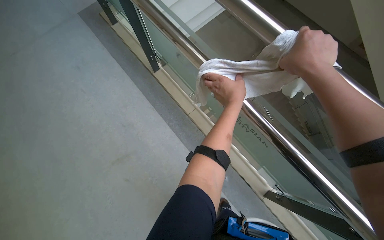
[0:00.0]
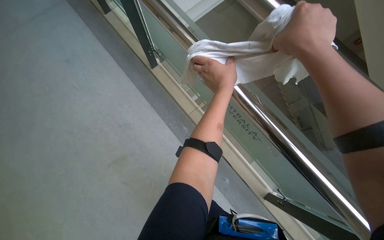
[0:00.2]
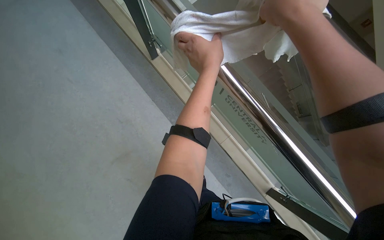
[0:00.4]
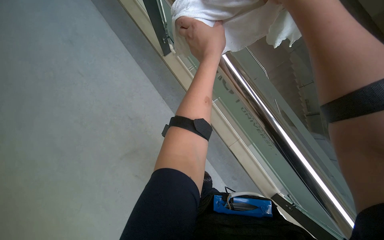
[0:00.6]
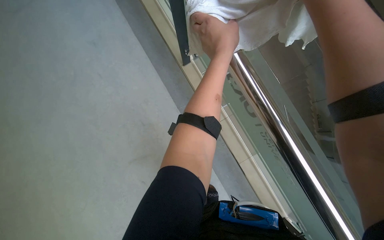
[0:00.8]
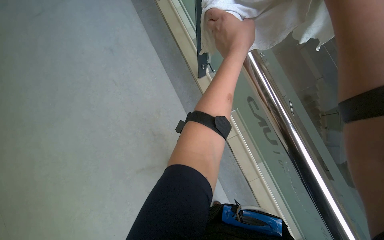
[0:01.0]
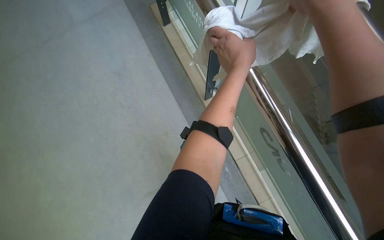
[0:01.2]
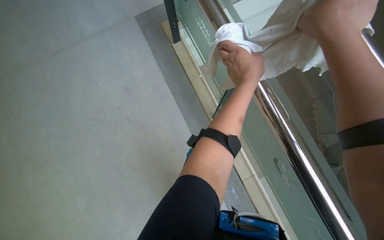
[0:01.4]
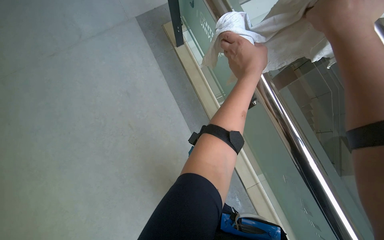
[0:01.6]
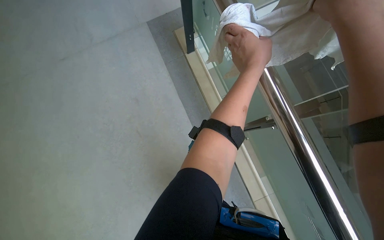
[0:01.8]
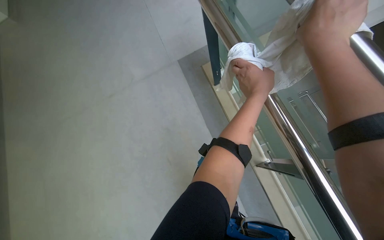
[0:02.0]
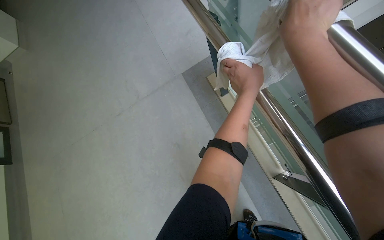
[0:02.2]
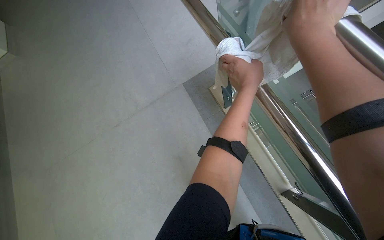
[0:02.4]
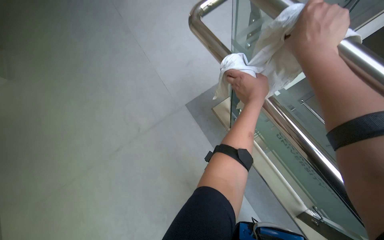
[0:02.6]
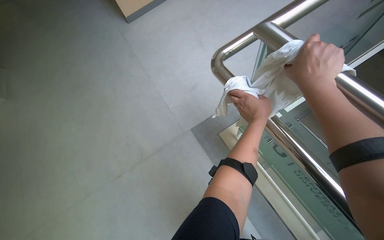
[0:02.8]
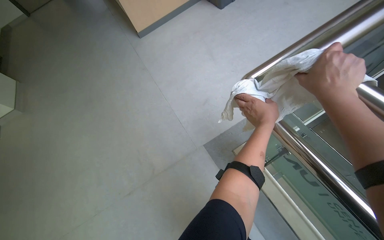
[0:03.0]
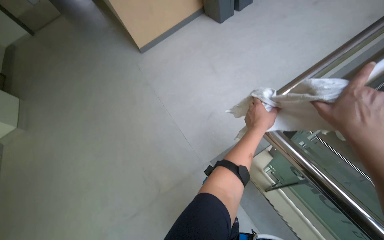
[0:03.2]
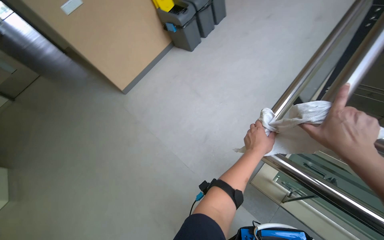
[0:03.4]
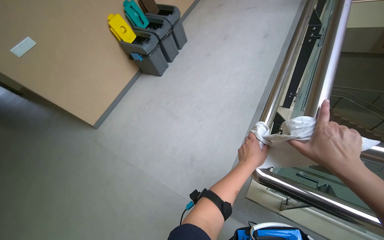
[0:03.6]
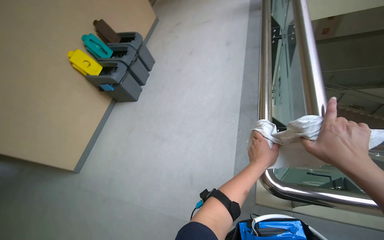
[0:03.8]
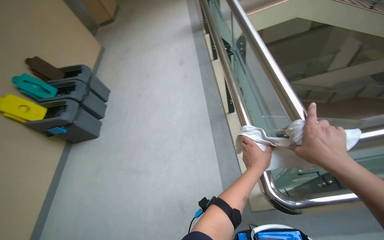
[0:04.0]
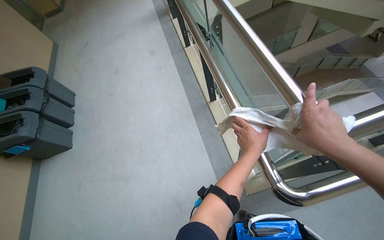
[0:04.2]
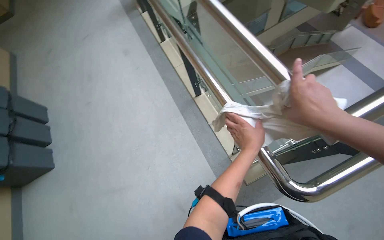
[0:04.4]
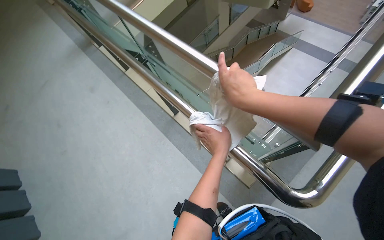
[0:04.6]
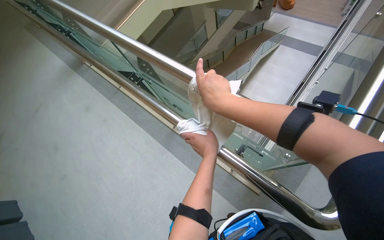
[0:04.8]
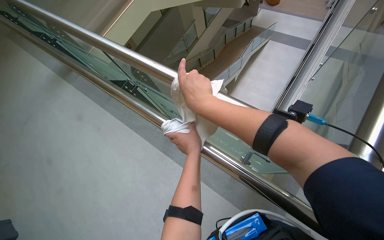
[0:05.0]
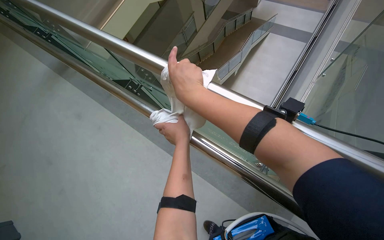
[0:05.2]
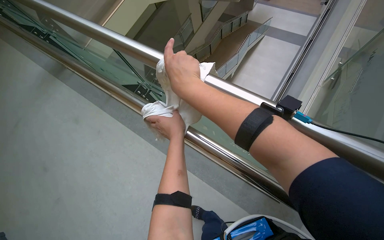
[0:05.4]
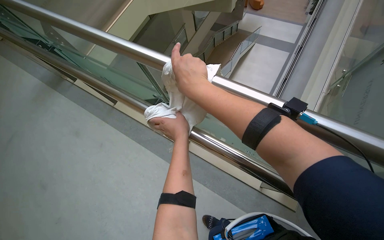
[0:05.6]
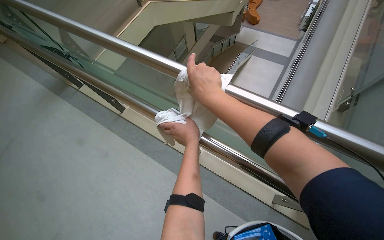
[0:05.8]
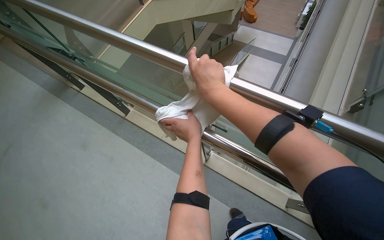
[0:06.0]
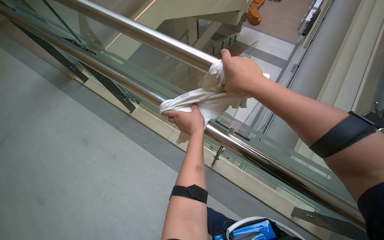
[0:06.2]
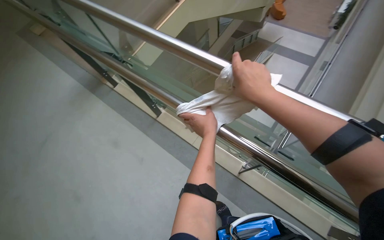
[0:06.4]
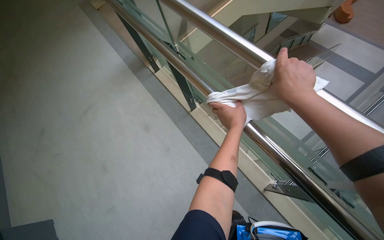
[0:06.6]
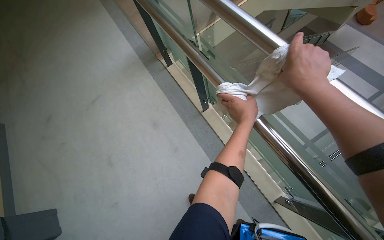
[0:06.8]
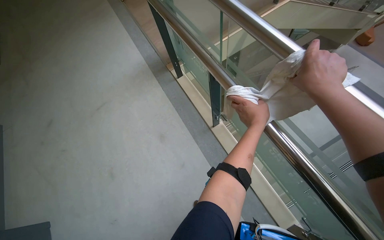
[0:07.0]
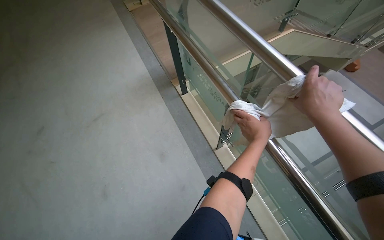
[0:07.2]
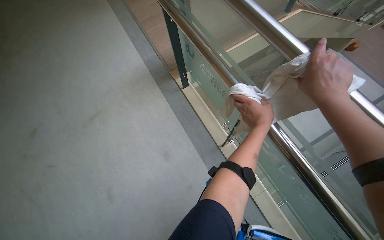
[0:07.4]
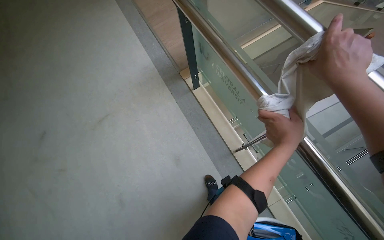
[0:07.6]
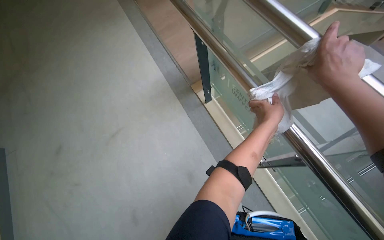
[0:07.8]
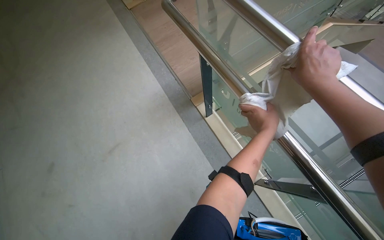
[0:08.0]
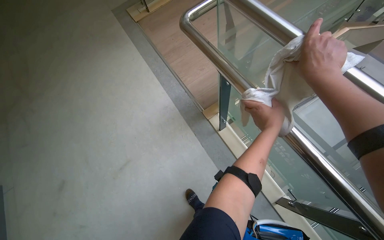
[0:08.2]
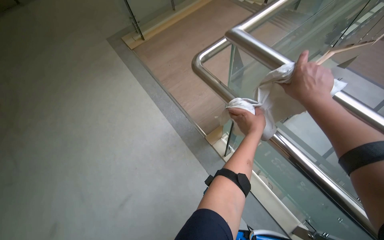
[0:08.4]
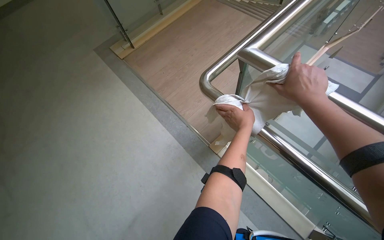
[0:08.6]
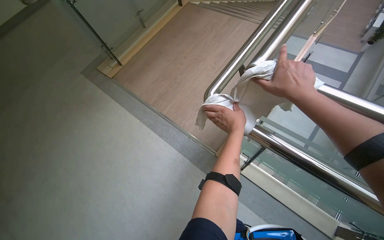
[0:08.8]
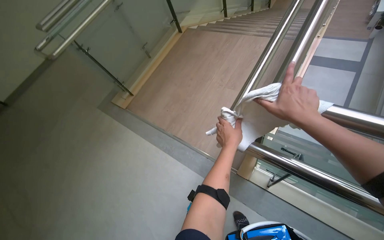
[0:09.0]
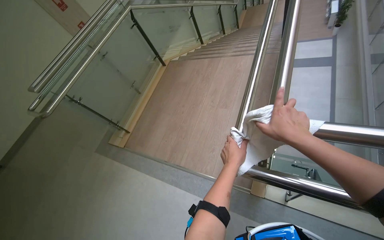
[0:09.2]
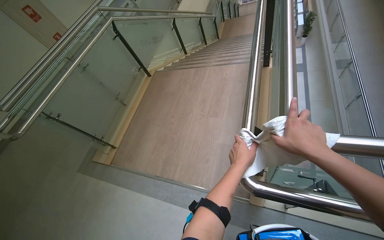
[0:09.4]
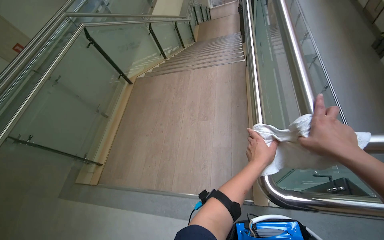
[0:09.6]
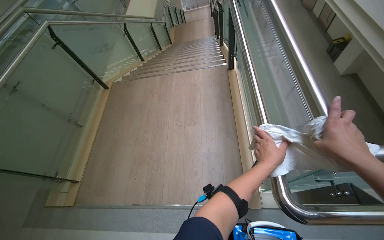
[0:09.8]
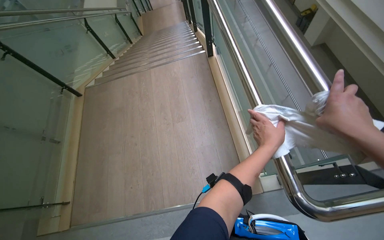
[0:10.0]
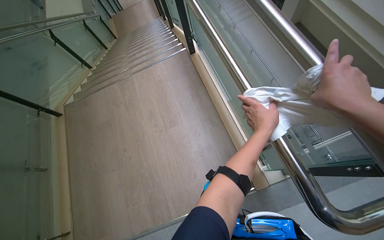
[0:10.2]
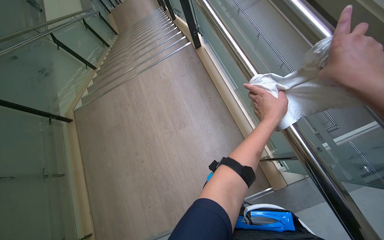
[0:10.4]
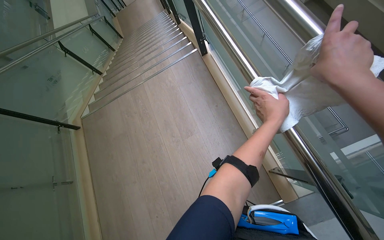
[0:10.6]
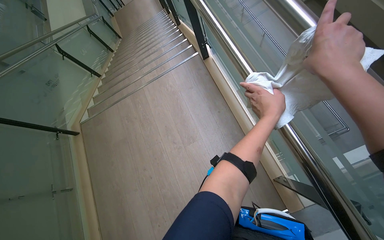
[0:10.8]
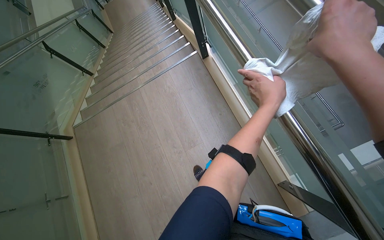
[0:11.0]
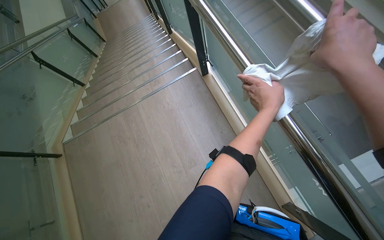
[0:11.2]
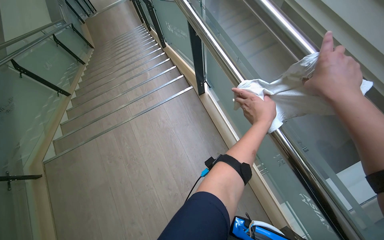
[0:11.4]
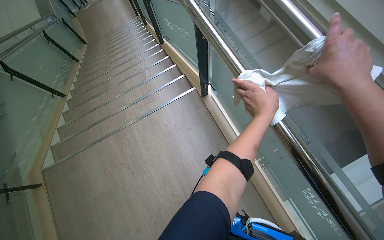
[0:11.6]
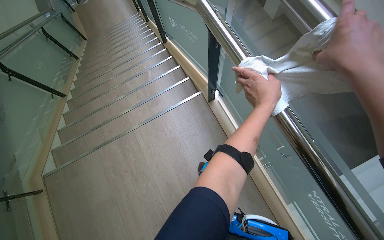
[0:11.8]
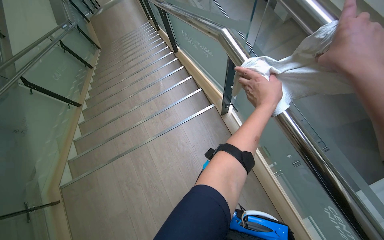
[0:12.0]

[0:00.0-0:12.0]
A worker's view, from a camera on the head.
Job: wiping surfaces.
The whole recording: Wiping metal handrail. The worker wipes the metal handrail with a white cloth while descending the stairs.
0.0 to 1.6 s: The hands stay close to where they were, moving slightly.
1.6 to 3.0 s: The camera is aimed some 25 degrees further to the left. The camera pitches upward, by about 35 degrees.
3.0 to 4.4 s: The camera is carried roughly 50 cm. The head rotates some 85 degrees to the right. The wearer looks approximately 20 degrees further upward.
6.0 to 7.6 s: The wearer's head swings about 35 degrees to the left.
7.6 to 9.0 s: The wearer moves some 50 cm. The camera pitches upward, by approximately 25 degrees. The scene rotates counterclockwise by roughly 30 degrees.
9.0 to 10.4 s: The head travels about 60 cm. The wearer's head swings about 55 degrees to the right.
10.4 to 12.0 s: The head travels approximately 1 m.

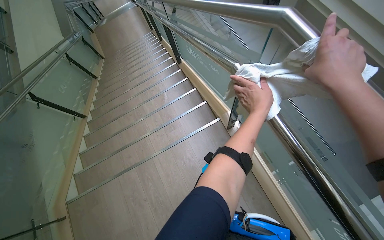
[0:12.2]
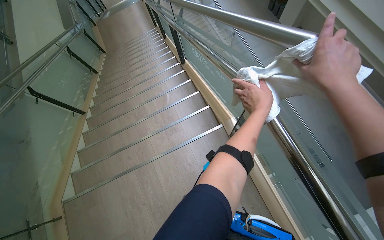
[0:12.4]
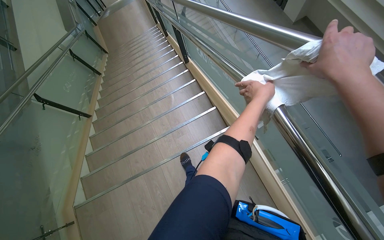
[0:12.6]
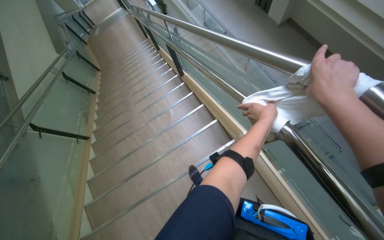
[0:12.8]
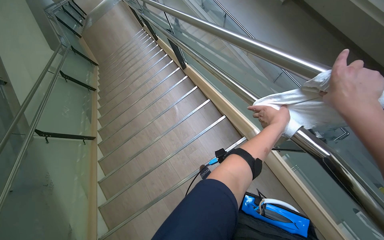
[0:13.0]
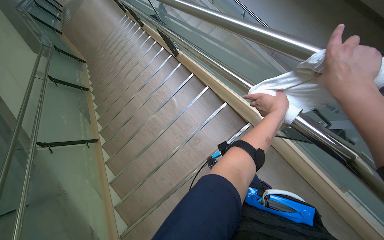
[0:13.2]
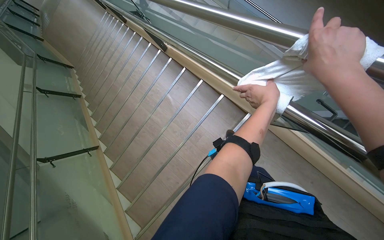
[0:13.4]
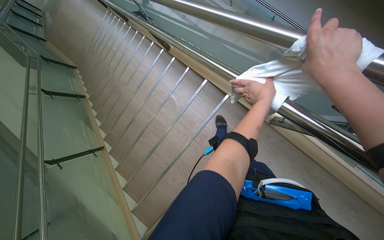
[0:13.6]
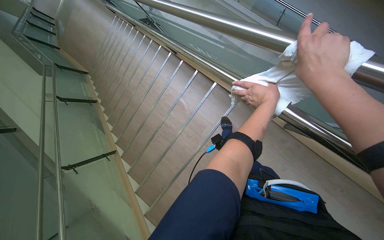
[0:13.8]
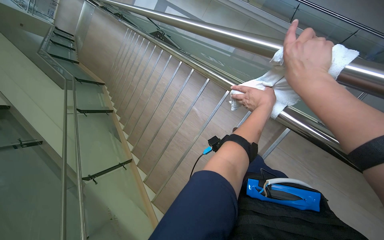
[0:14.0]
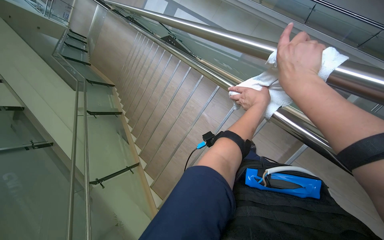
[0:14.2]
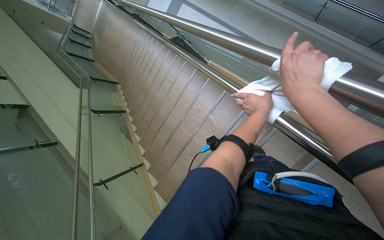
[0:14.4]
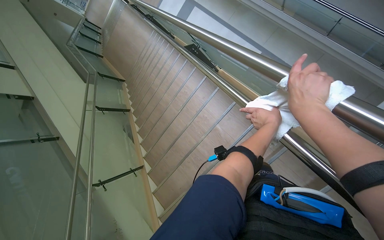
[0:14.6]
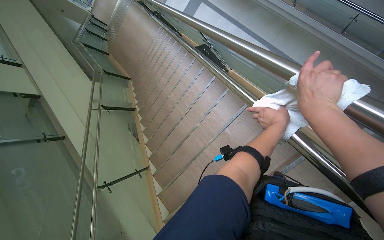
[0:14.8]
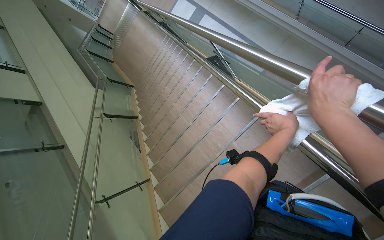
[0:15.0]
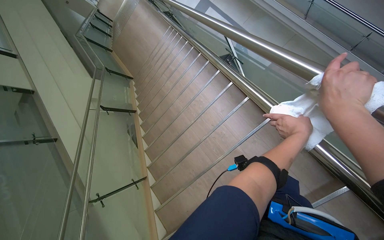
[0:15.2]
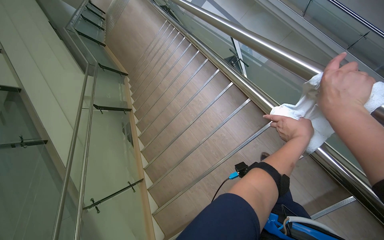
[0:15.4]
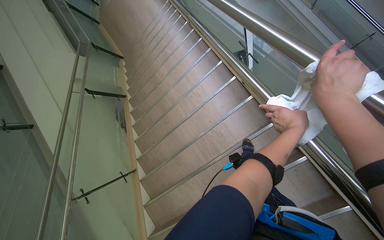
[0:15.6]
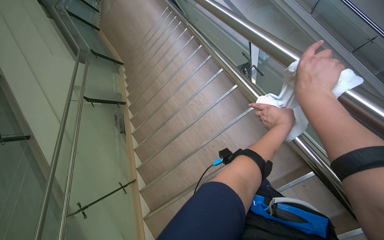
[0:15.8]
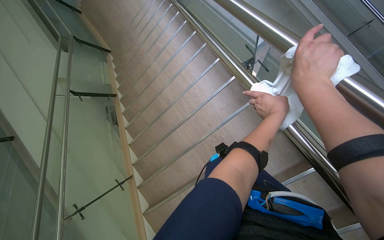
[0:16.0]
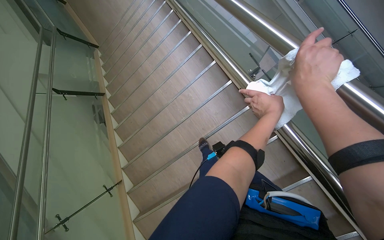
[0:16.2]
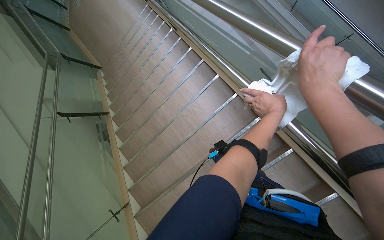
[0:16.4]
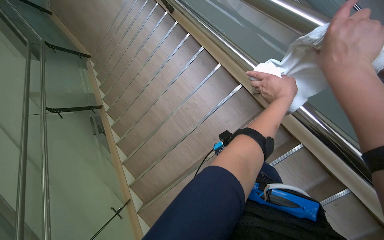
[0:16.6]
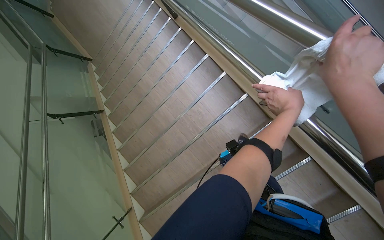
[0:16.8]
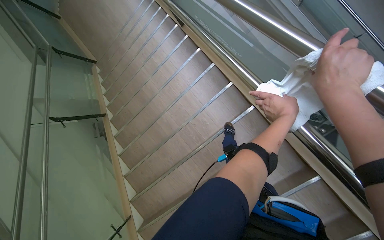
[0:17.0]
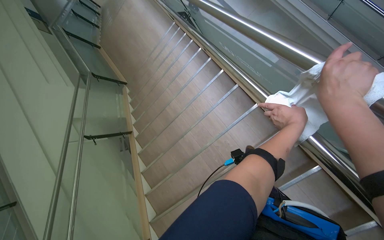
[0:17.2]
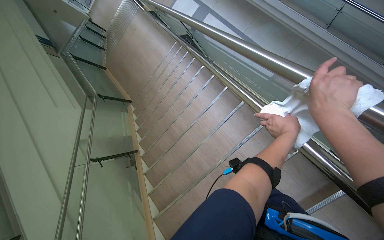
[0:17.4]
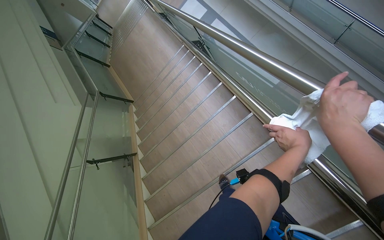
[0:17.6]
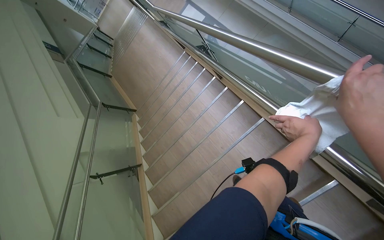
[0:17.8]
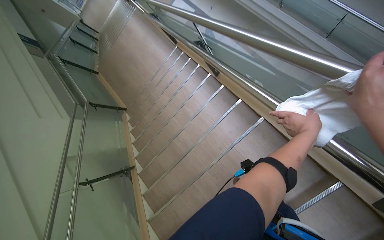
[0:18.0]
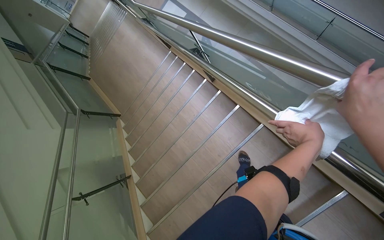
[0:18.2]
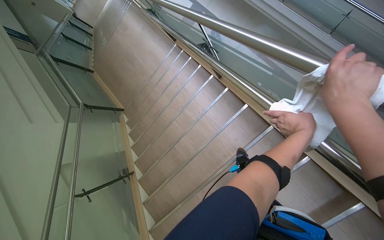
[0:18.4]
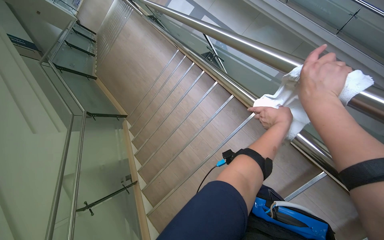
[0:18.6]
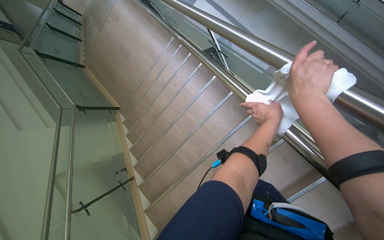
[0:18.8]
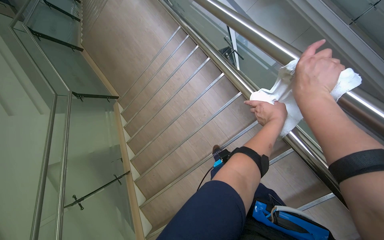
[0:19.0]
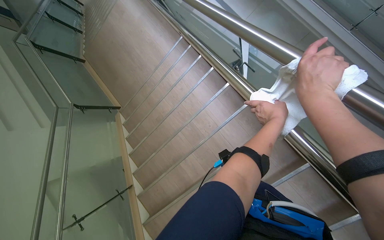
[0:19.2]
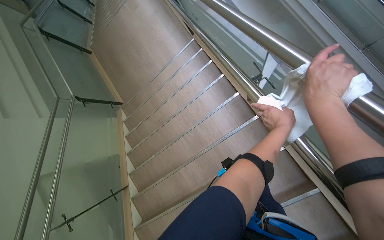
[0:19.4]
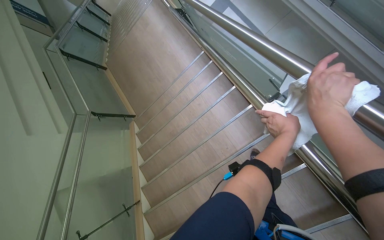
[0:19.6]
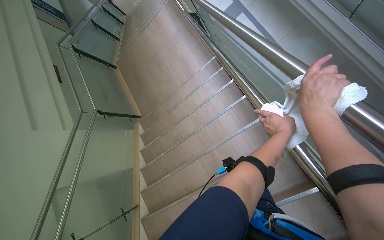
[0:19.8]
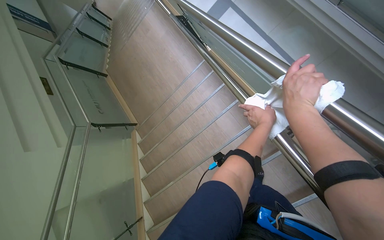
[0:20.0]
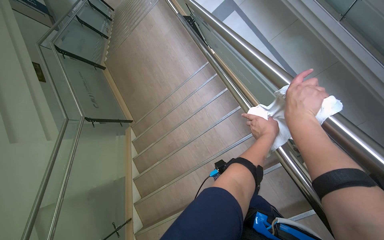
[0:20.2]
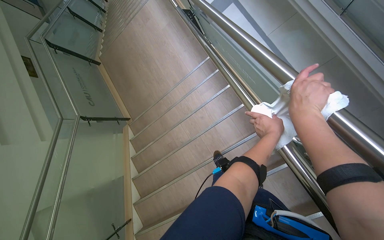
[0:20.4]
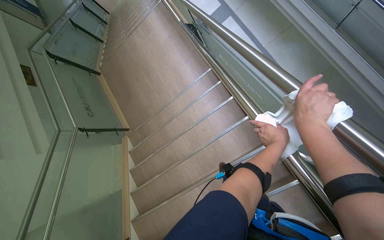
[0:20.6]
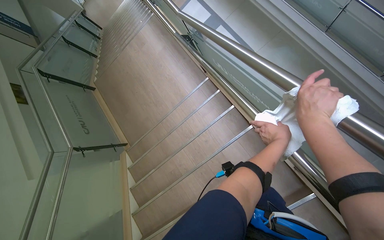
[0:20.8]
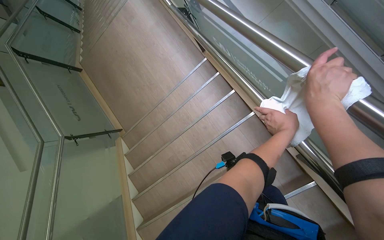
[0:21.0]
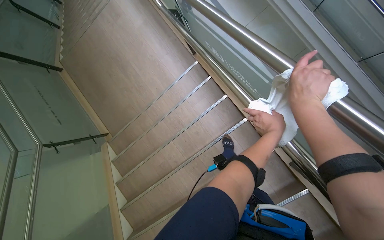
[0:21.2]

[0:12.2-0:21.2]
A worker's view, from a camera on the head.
Job: wiping surfaces.
The whole recording: Wiping metal handrail. The worker wipes the metal handrail with a white cloth while descending the stairs.
12.2 to 13.8 s: The wearer moves approximately 70 cm. The view tips downward by roughly 15 degrees.
13.8 to 15.2 s: The wearer moves roughly 70 cm.
15.2 to 16.6 s: The wearer moves approximately 70 cm.
16.6 to 18.2 s: The head travels roughly 80 cm. The camera pitches upward, by roughly 15 degrees.
18.2 to 19.8 s: The head travels about 80 cm.
19.8 to 21.2 s: The head travels about 60 cm.
